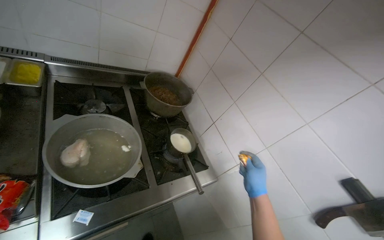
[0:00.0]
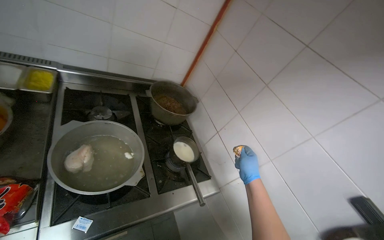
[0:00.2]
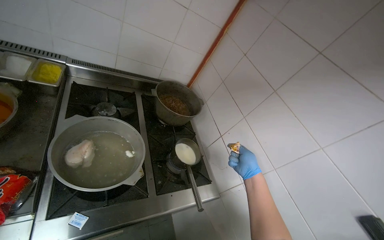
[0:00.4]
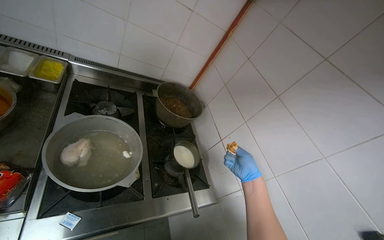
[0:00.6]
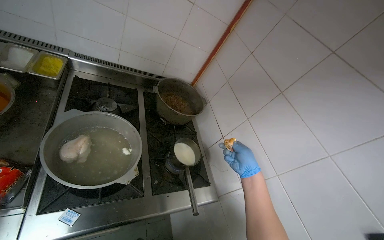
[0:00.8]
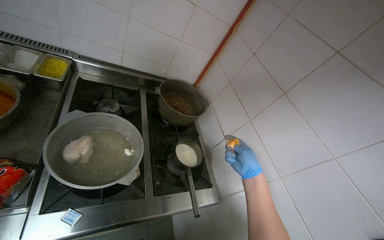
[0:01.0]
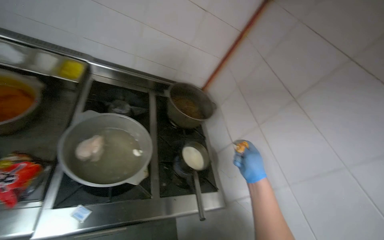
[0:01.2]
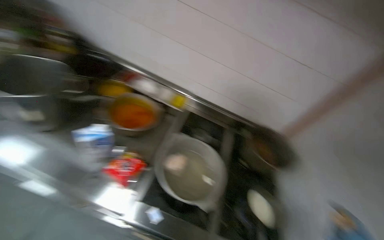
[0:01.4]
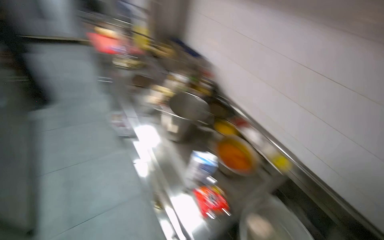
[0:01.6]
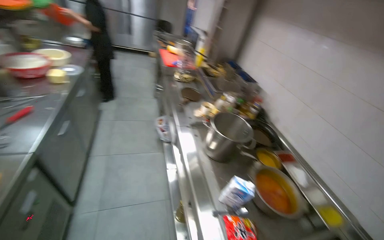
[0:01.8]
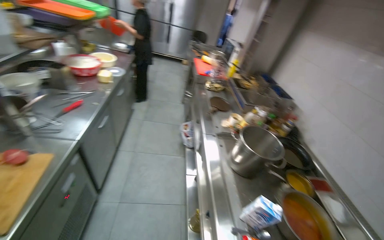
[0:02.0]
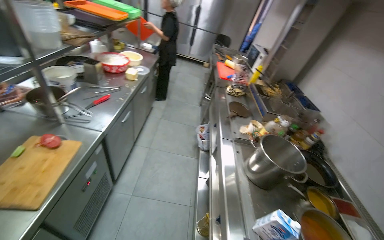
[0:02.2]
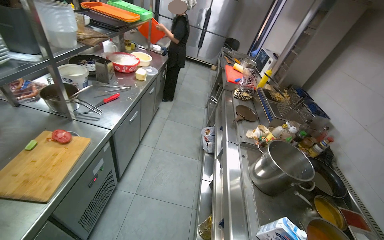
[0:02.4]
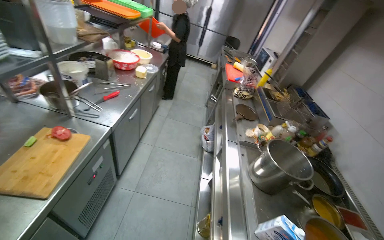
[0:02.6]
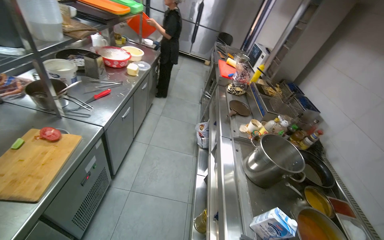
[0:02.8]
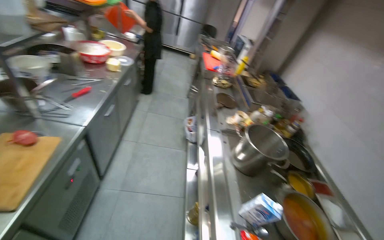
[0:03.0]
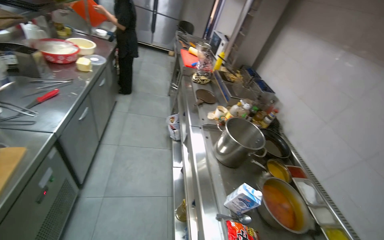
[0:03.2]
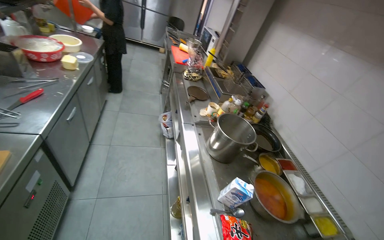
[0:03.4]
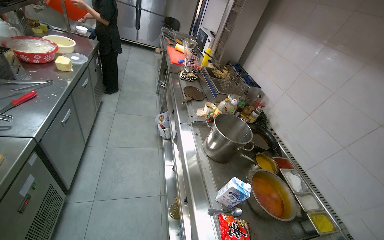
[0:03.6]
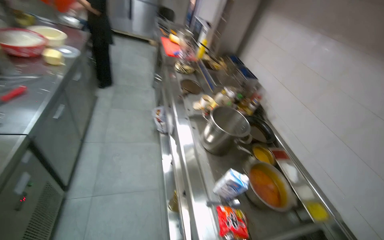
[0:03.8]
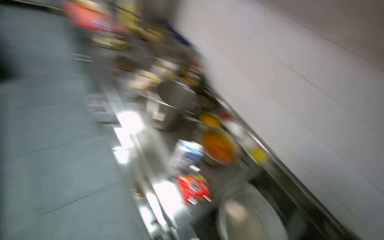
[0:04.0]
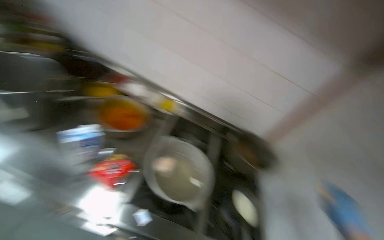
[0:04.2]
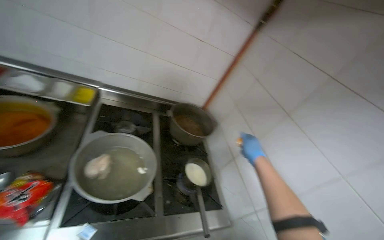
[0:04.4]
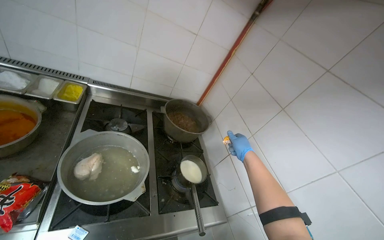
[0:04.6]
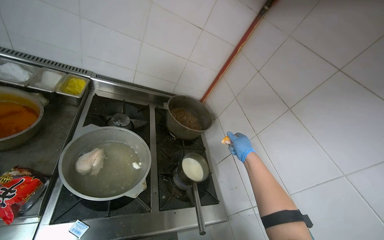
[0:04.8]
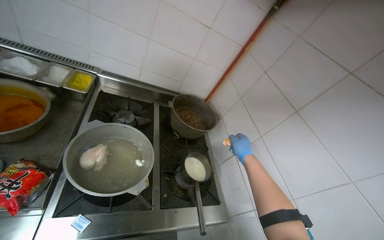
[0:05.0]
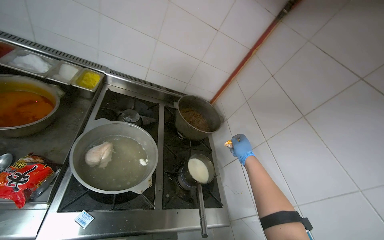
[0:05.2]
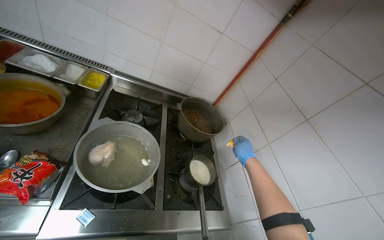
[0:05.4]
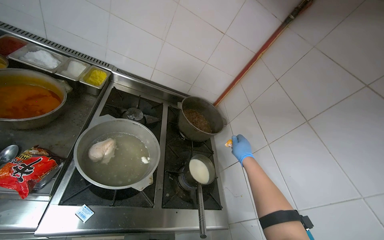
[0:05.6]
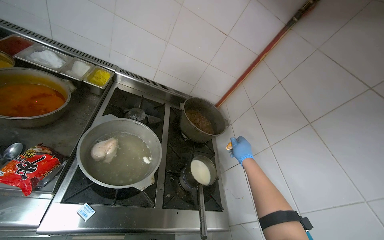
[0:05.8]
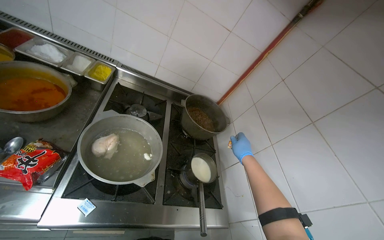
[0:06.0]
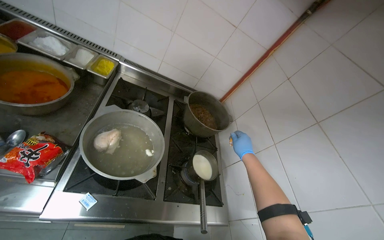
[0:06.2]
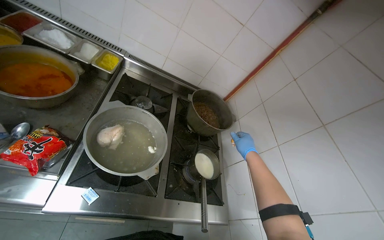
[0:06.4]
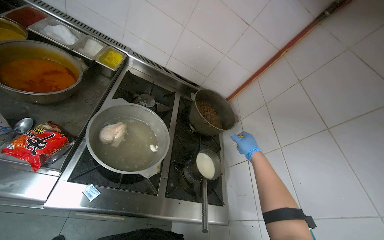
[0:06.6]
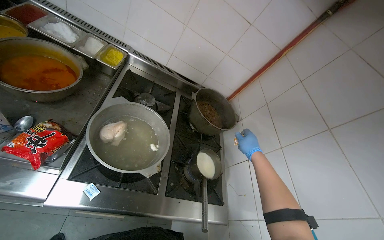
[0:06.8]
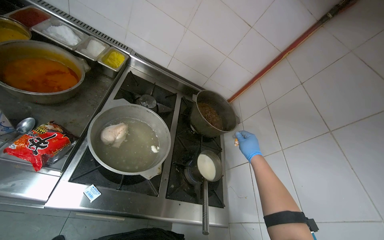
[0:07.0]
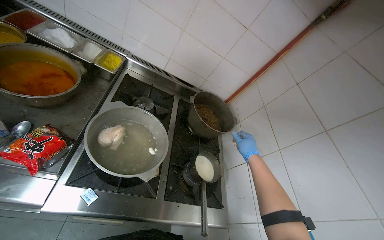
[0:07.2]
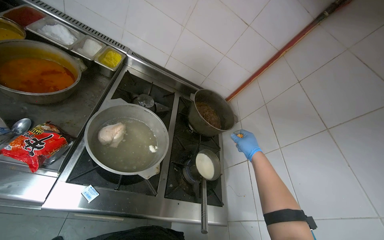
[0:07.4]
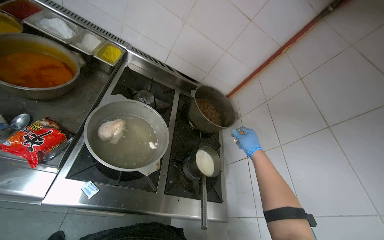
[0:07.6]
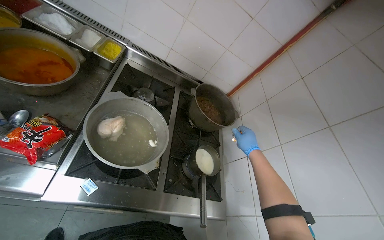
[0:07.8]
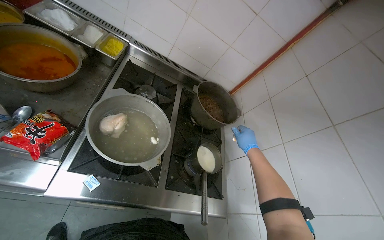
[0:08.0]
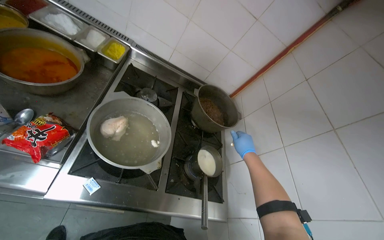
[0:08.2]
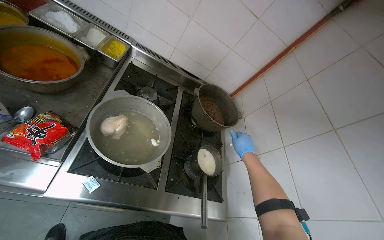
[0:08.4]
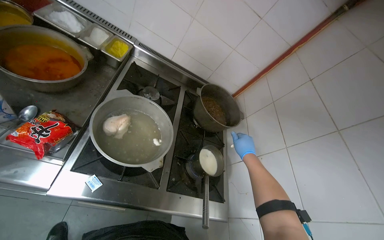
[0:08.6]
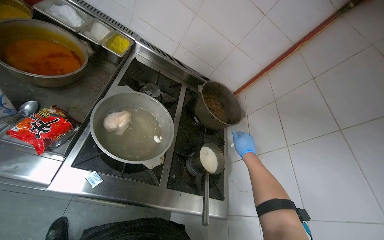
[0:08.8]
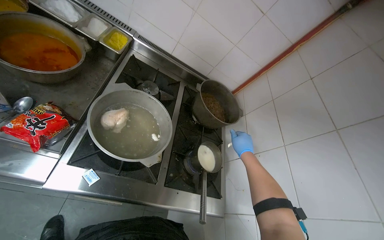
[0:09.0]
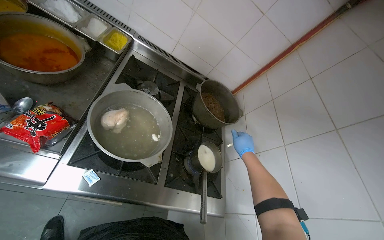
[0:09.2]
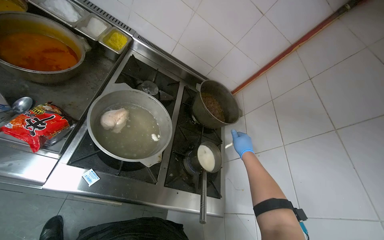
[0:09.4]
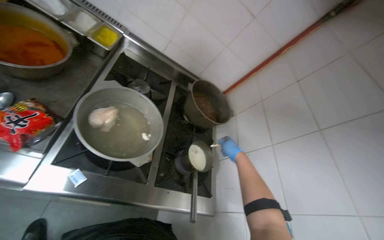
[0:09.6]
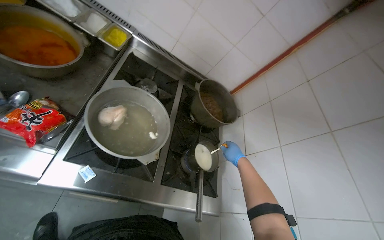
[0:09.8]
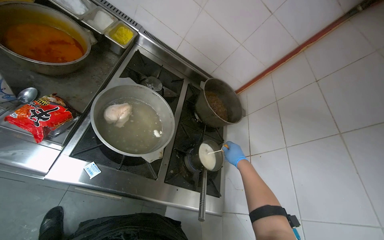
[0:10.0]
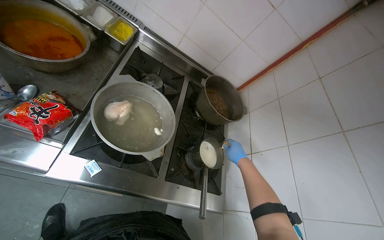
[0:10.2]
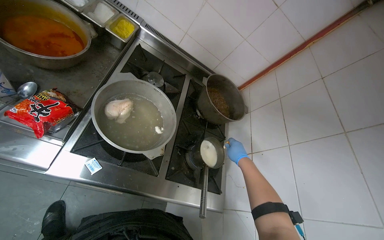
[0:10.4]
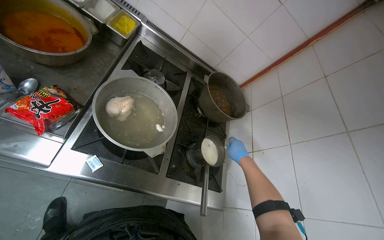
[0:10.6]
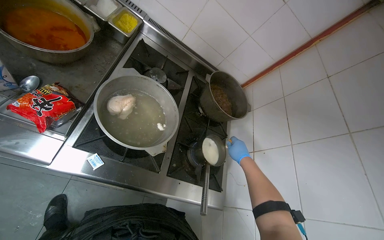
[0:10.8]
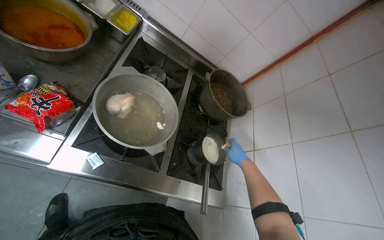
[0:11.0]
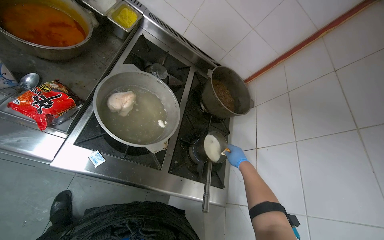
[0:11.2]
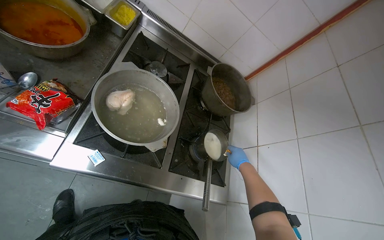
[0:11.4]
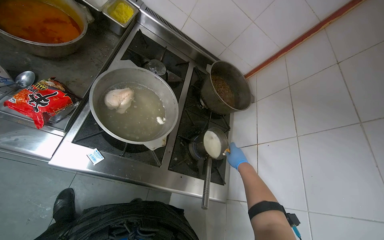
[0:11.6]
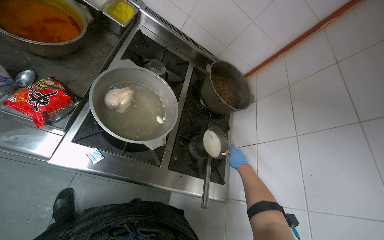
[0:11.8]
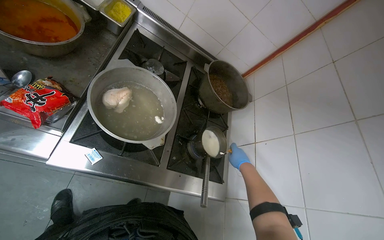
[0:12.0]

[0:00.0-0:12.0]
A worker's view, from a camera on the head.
Job: cooking food.
The whole recording: Adding ingredients and stirring a pot. The worker adds ingredients from a packet into a small pot on the stove and stirs its contents.
0:00.0 to 0:01.6: The wearer looks roughly 80 degrees further to the left. The view tilts about 30 degrees upward.
0:01.6 to 0:03.0: The head turns to the left by roughly 30 degrees.
0:03.0 to 0:04.4: The head rotates some 100 degrees to the right. The view tips downward by some 35 degrees.
0:04.4 to 0:06.0: The right hand shifts roughly 10 cm farther from the camera.

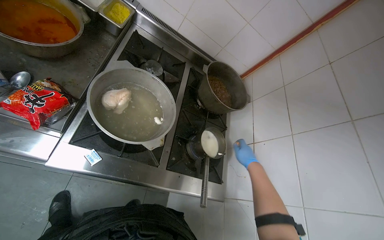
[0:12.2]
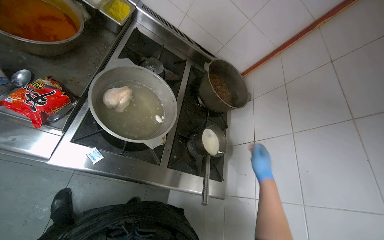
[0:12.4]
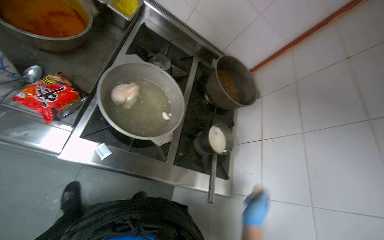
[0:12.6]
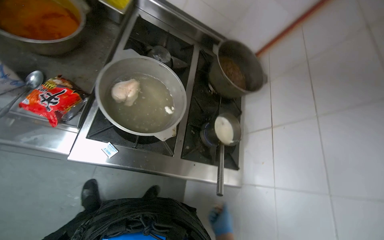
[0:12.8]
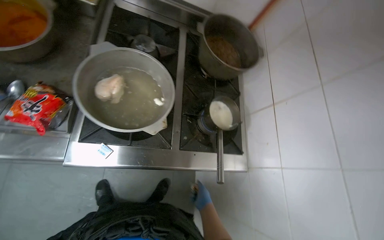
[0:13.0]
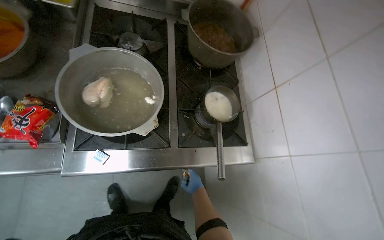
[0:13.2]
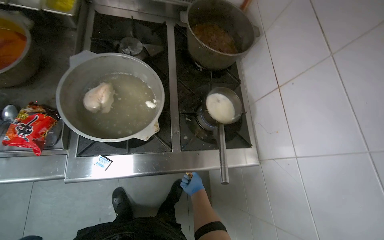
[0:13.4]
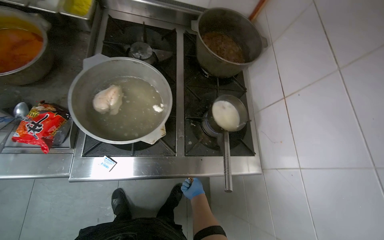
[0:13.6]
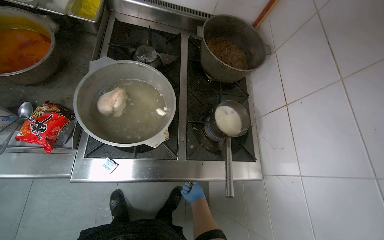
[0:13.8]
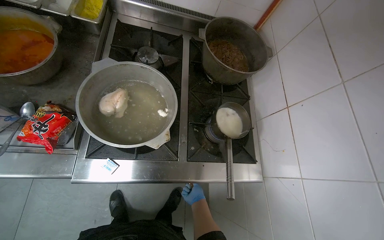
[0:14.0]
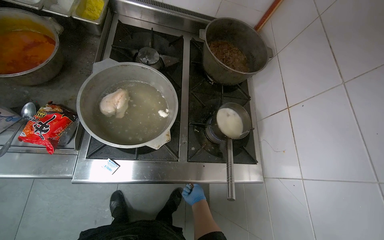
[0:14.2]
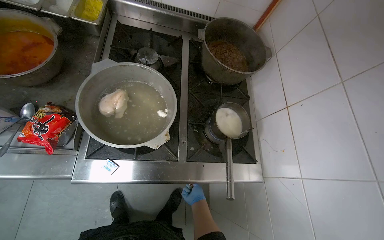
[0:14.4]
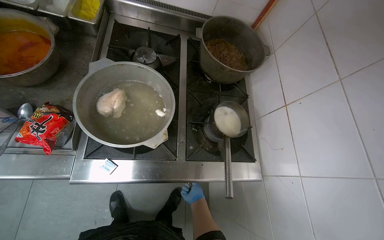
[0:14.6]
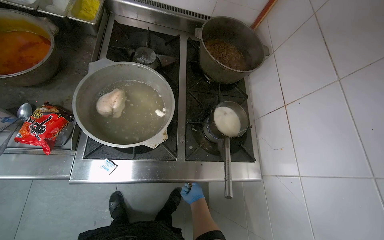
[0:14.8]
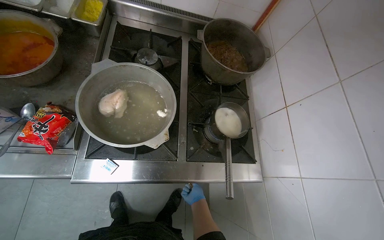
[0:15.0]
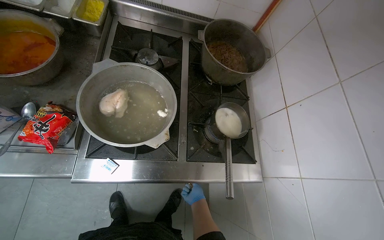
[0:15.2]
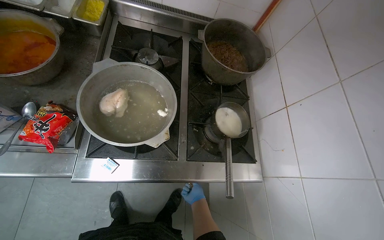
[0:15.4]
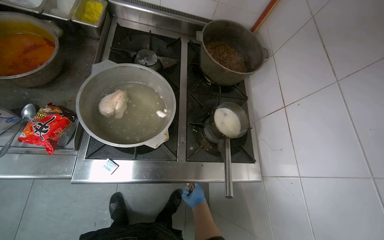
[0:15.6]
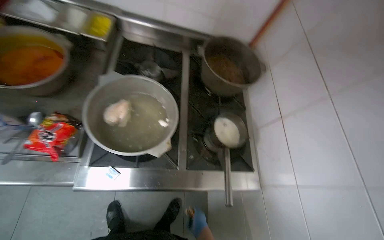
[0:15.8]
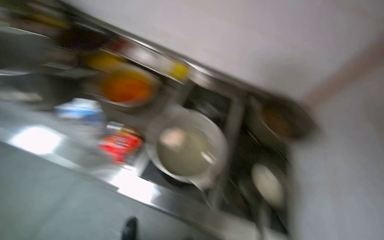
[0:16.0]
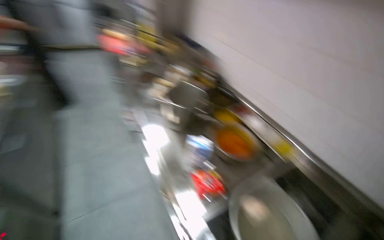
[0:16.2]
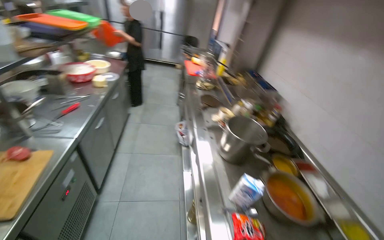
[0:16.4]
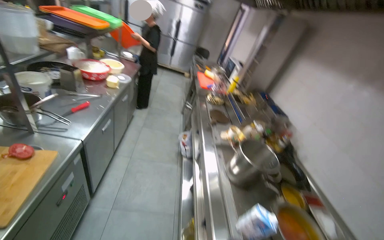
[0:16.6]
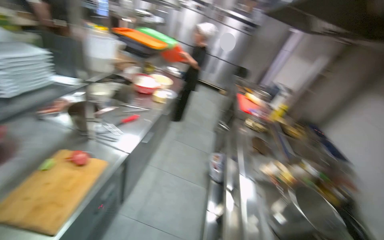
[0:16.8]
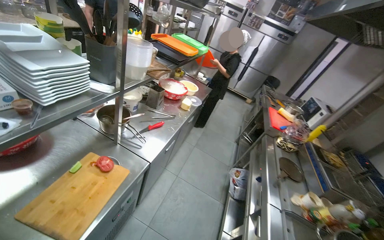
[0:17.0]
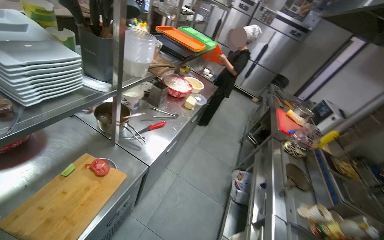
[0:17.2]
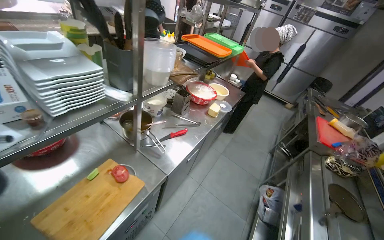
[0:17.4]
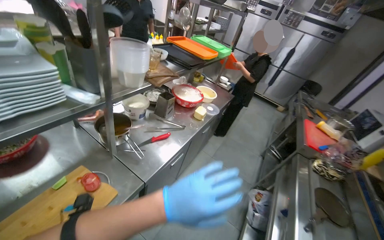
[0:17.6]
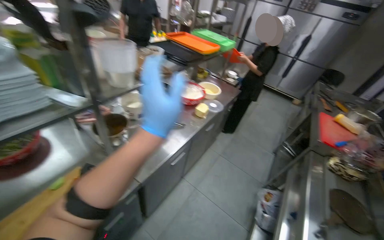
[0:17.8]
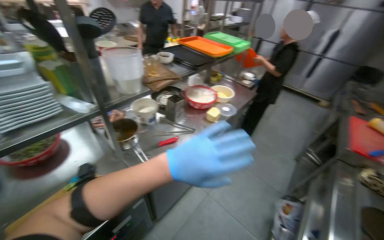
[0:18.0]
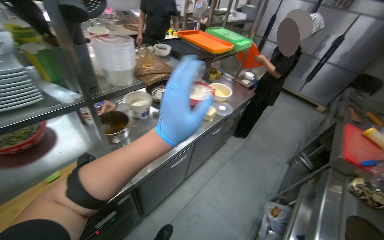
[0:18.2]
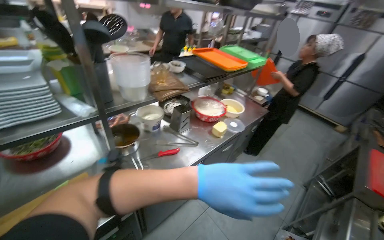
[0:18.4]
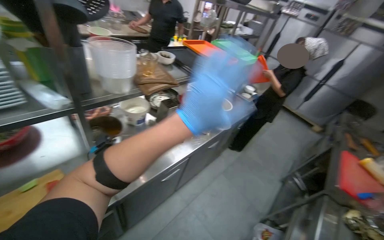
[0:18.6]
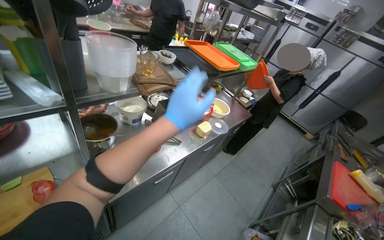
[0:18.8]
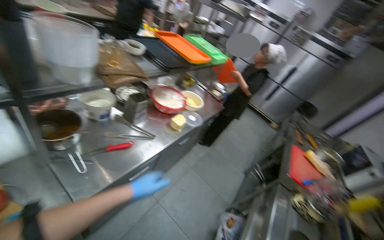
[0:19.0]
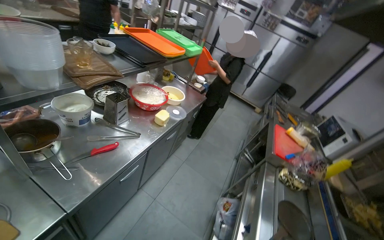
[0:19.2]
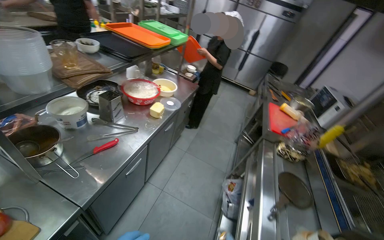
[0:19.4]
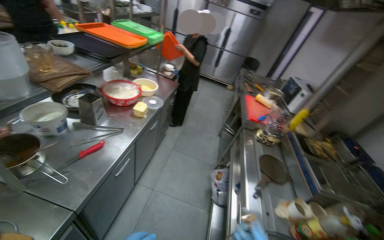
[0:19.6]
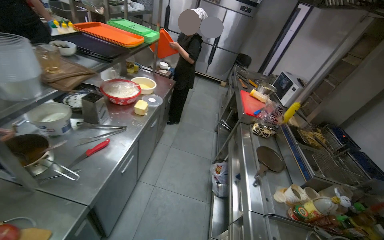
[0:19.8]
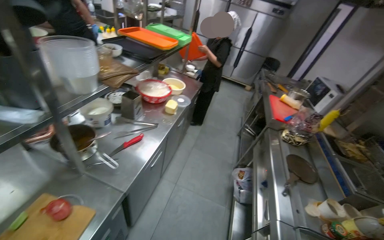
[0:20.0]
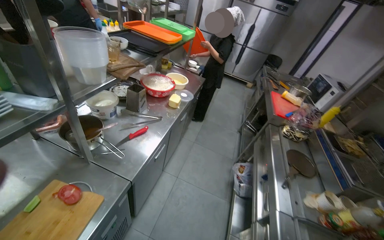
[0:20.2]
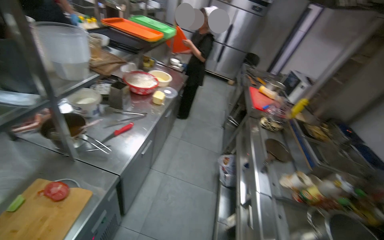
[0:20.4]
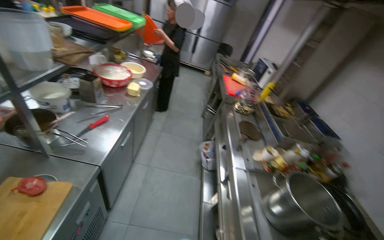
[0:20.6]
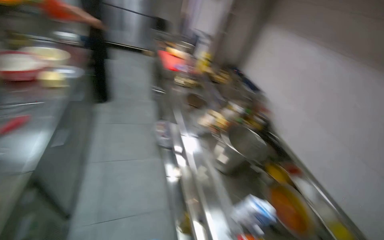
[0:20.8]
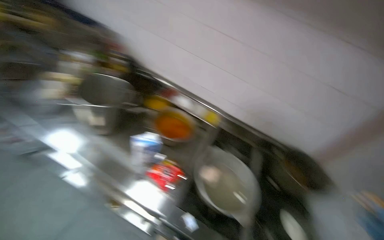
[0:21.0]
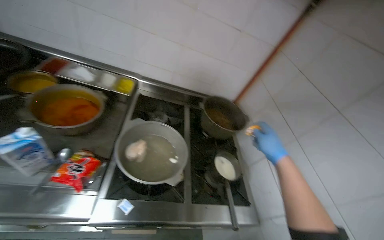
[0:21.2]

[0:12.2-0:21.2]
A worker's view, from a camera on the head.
Job: cooking food.
The whole recording: Adding ingredients and stirring a pot. The worker adds ingredients from a packet into a small pot on the stove and stirs its contents.
0:12.2 to 0:13.8: The right hand travels down the picture, to the left and farther from the camera by approximately 40 cm.
0:15.2 to 0:16.6: The wearer moves about 50 cm. The wearer looks about 90 degrees further to the left. The camera pitches upward, by some 45 degrees.
0:16.6 to 0:18.2: The camera travels roughly 50 cm. The wearer's head swings roughly 45 degrees to the left.
0:18.2 to 0:19.8: The head rotates some 30 degrees to the right.
0:19.8 to 0:21.2: The camera travels about 60 cm. The head turns to the right by some 100 degrees. The wearer looks about 40 degrees further downward.
